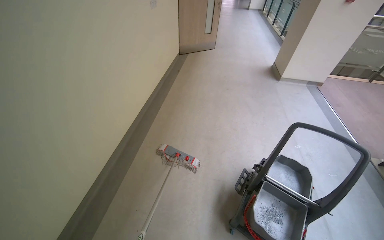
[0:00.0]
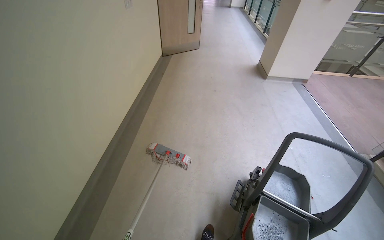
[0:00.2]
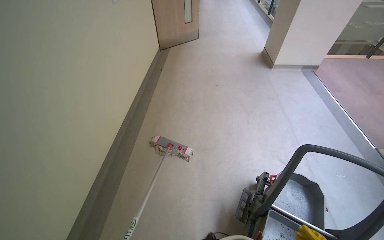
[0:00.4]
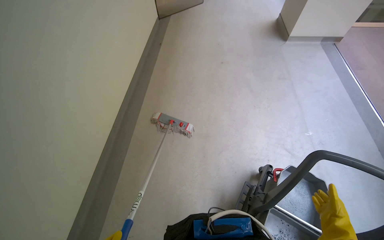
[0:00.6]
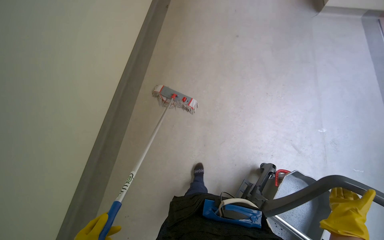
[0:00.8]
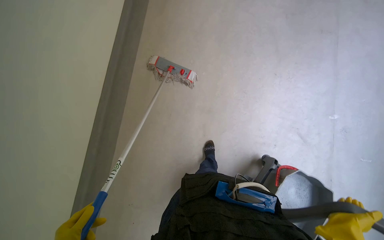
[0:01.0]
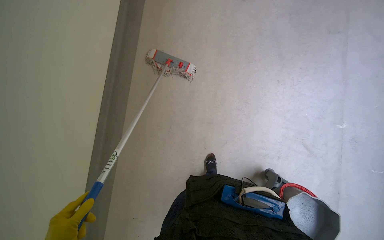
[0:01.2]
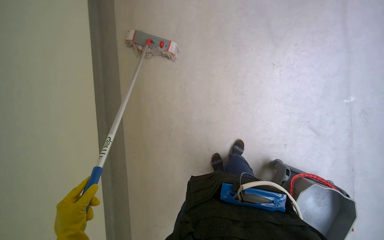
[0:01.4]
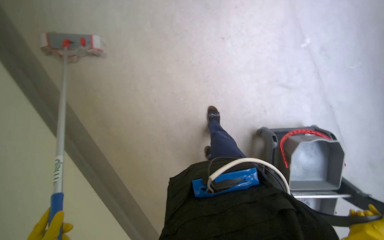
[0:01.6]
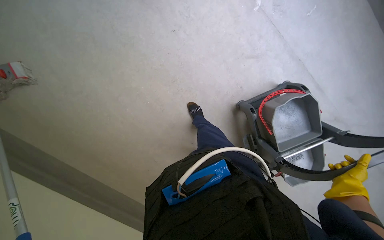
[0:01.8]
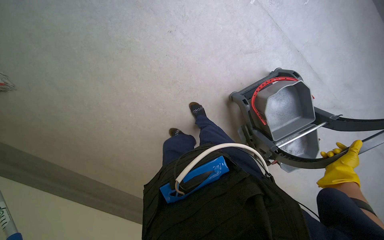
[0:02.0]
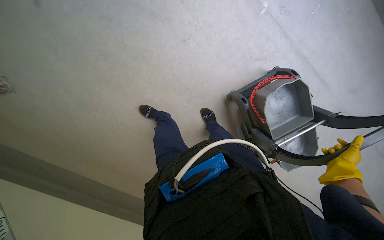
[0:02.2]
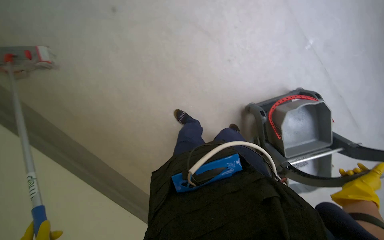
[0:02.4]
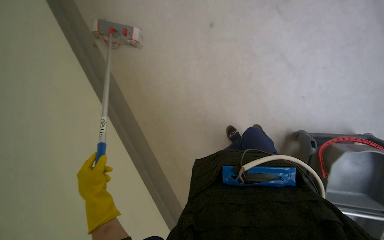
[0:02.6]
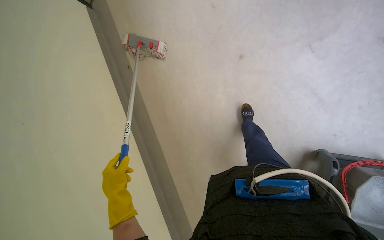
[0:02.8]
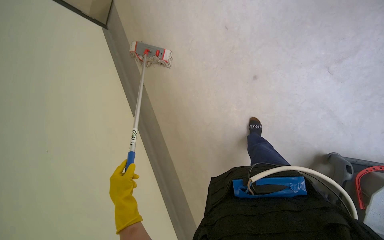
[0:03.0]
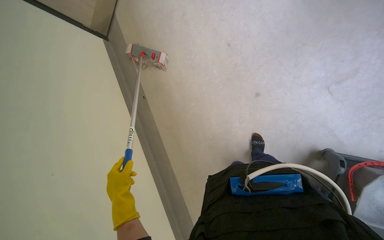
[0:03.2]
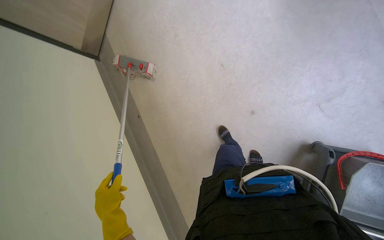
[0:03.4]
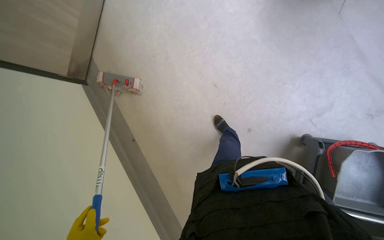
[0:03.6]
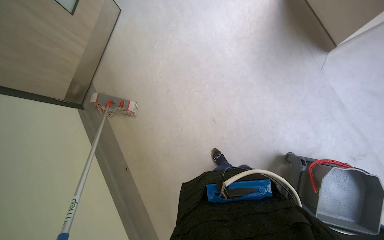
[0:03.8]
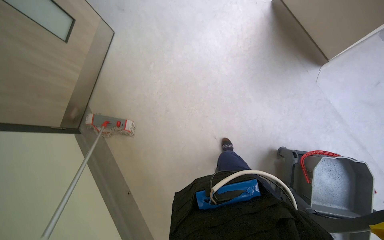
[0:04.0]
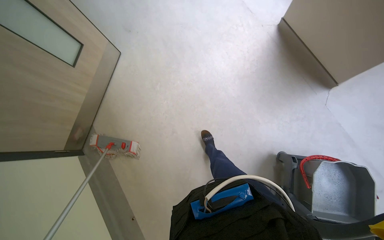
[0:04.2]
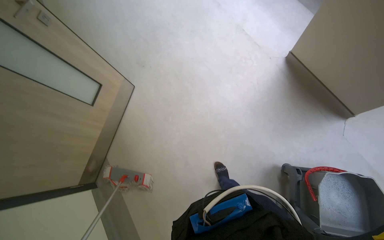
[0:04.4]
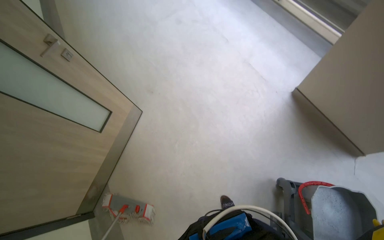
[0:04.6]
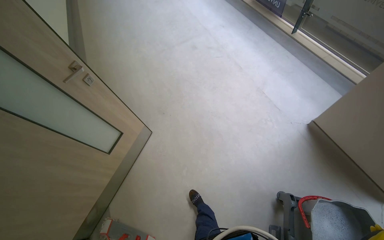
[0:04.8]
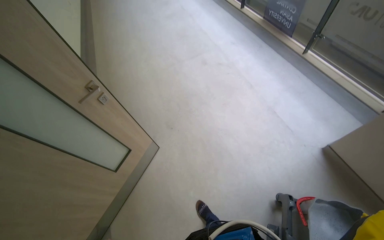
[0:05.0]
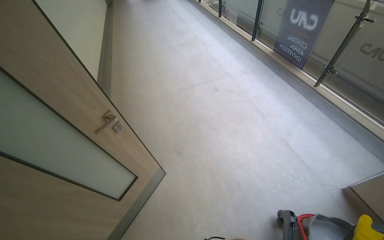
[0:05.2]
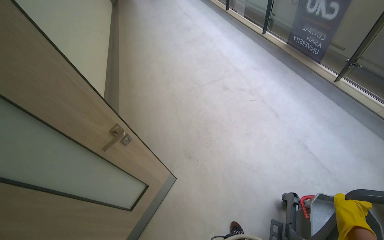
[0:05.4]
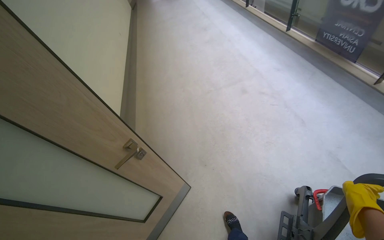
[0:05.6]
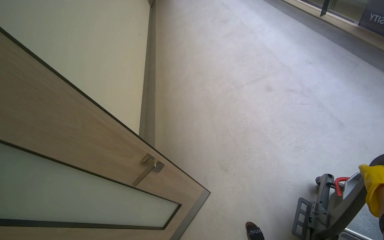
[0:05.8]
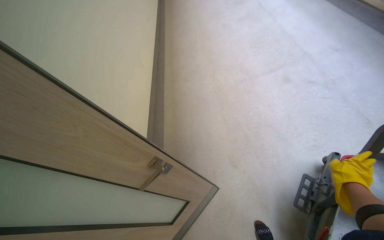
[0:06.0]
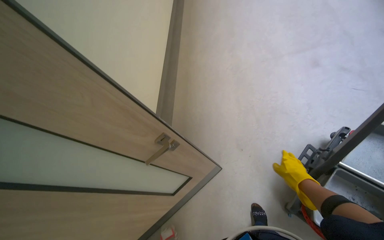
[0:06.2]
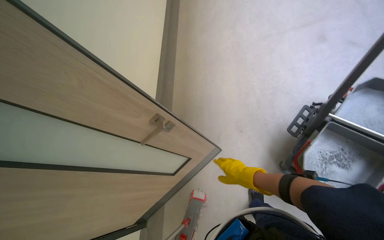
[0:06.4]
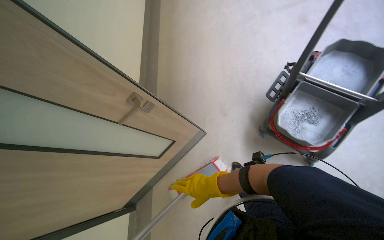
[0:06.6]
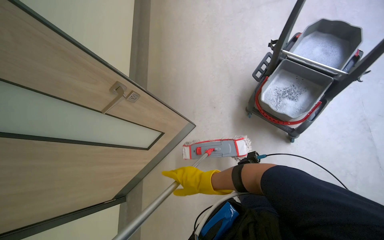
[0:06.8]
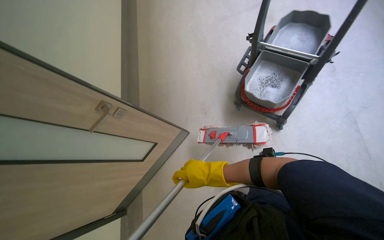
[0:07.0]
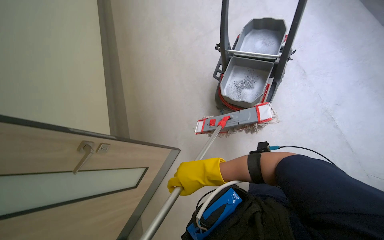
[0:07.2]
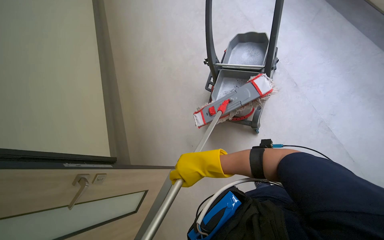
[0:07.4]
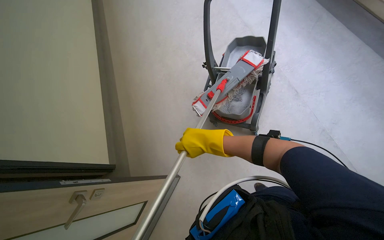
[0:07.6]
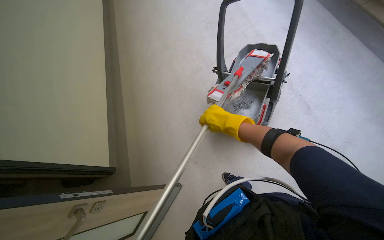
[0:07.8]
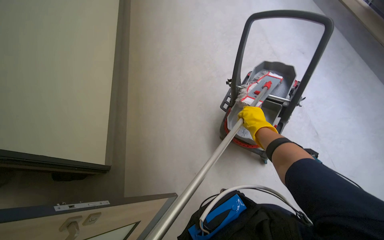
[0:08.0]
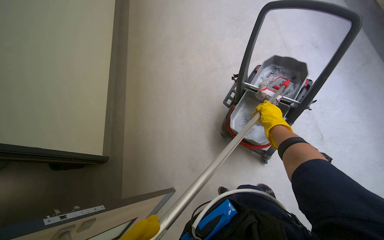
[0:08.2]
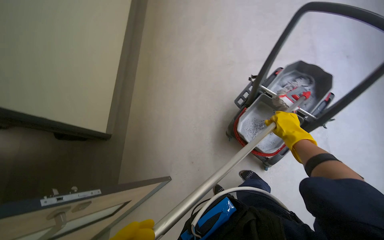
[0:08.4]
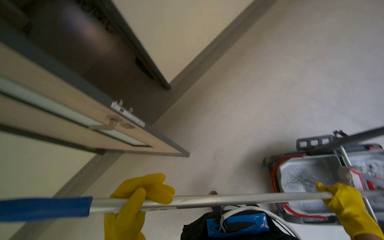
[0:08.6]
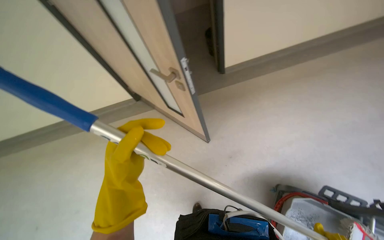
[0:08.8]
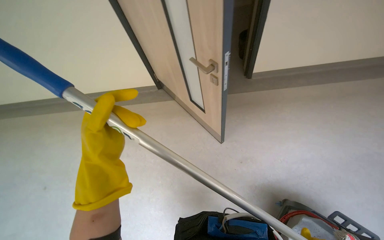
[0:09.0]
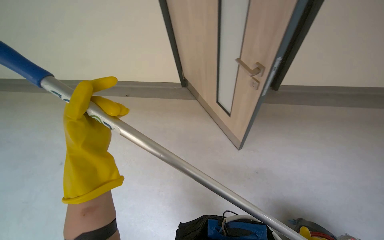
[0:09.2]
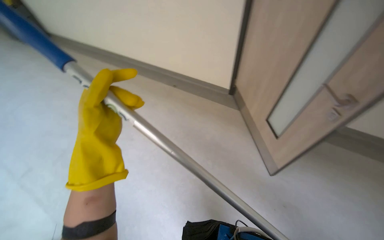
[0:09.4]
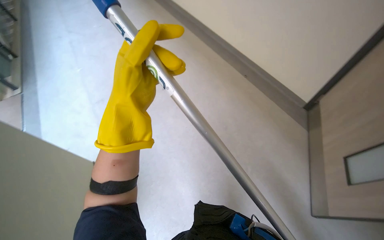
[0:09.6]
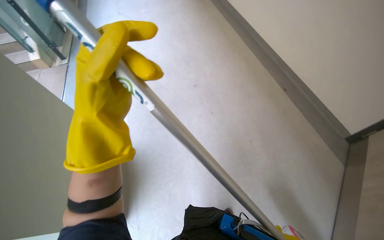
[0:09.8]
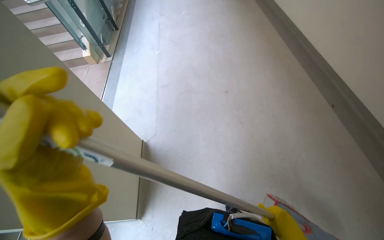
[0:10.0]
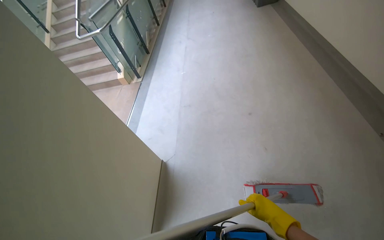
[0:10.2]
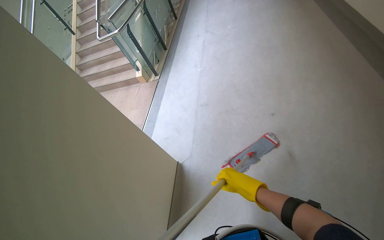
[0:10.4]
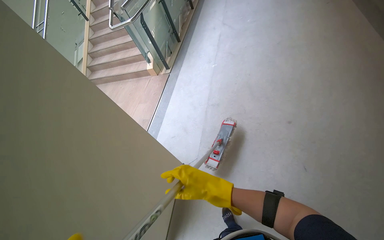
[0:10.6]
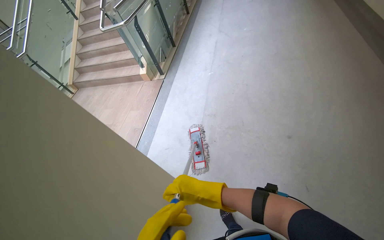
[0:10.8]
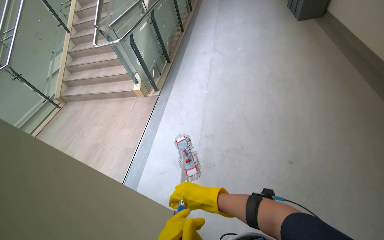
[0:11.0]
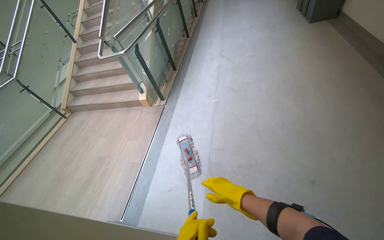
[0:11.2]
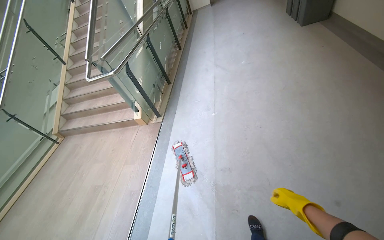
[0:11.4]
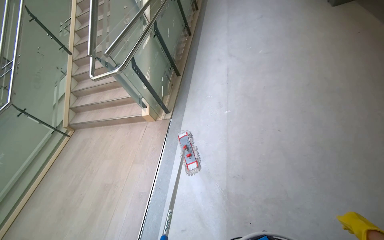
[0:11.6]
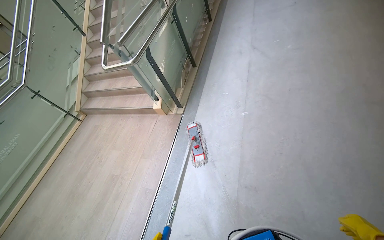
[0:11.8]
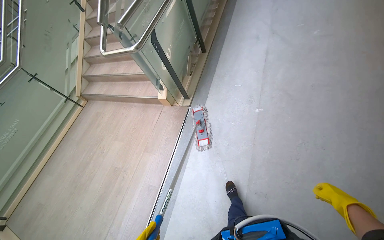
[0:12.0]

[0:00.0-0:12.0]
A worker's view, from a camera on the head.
Job: mopping floor.
The whole recording: Mopping hallway floor. The worker mops the hallway floor with a flat mop, occasionally cleaning the mop in the bucket.
0:00.0 to 0:01.6: The head travels approximately 1.5 m. The view tips downward by roughly 45 degrees. The scene rotates counterclockwise by about 40 degrees.
0:01.6 to 0:03.0: The camera sweeps to the left, by roughly 25 degrees.
0:03.0 to 0:04.4: The head travels some 1 m. The wearer looks some 25 degrees further upward.
0:04.4 to 0:06.0: The head travels about 90 cm. The head rotates about 25 degrees to the left. The view tilts some 15 degrees upward.
0:07.6 to 0:09.0: The head turns to the left by approximately 110 degrees. The camera pitches downward, by roughly 20 degrees.
0:09.0 to 0:10.4: The head rotates about 50 degrees to the left.

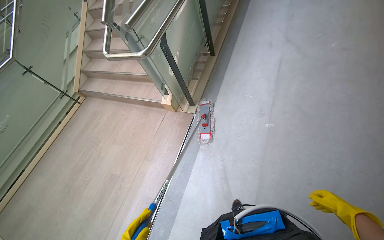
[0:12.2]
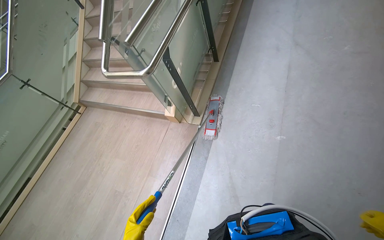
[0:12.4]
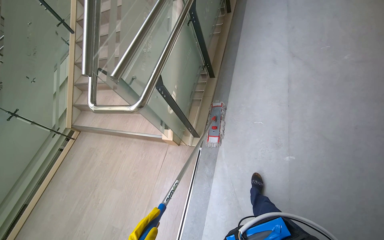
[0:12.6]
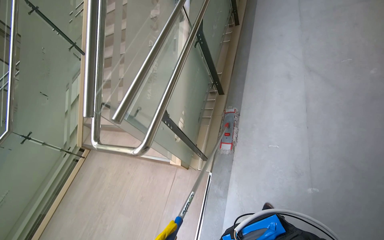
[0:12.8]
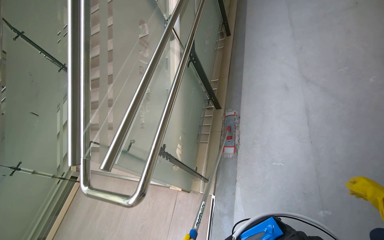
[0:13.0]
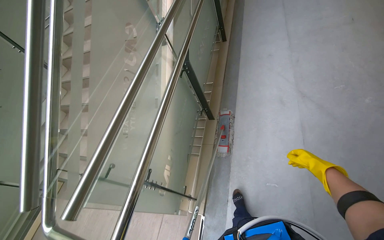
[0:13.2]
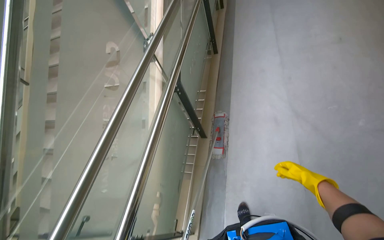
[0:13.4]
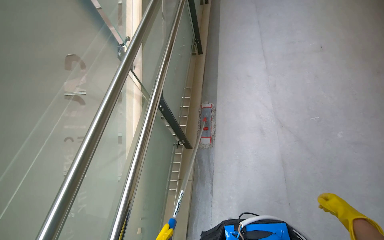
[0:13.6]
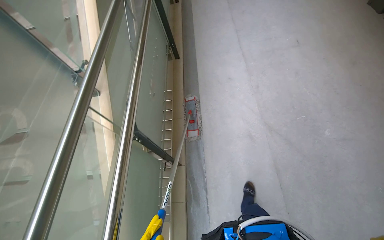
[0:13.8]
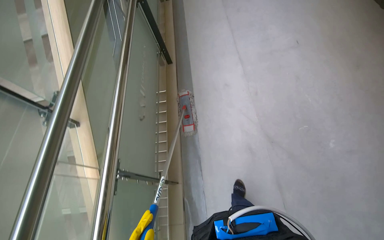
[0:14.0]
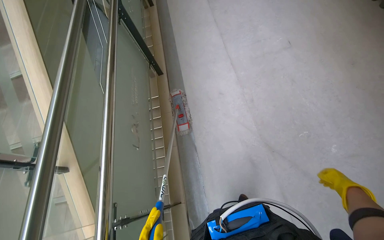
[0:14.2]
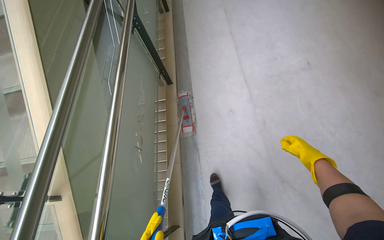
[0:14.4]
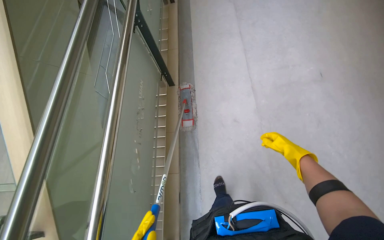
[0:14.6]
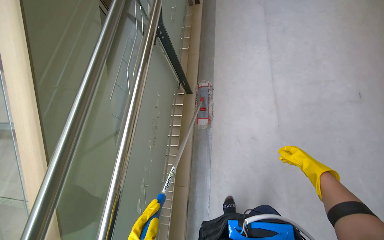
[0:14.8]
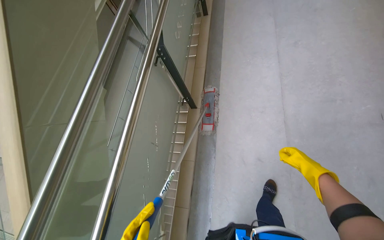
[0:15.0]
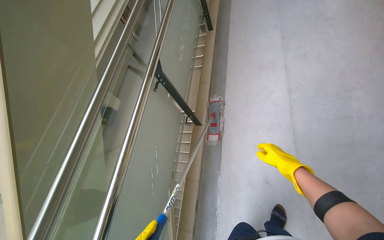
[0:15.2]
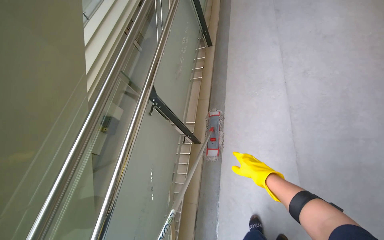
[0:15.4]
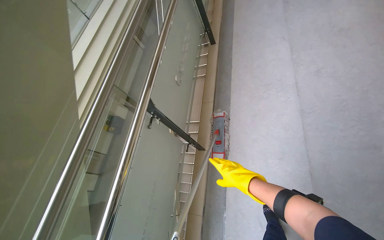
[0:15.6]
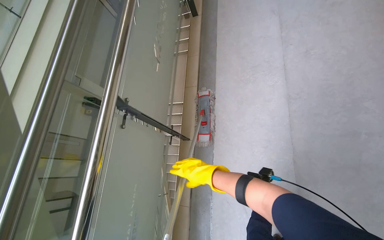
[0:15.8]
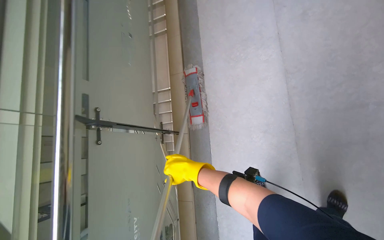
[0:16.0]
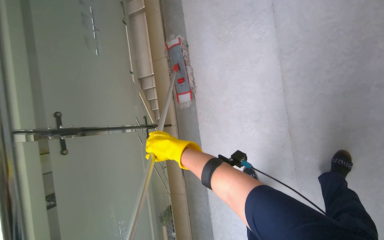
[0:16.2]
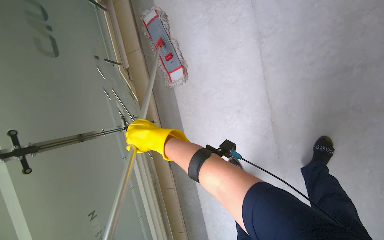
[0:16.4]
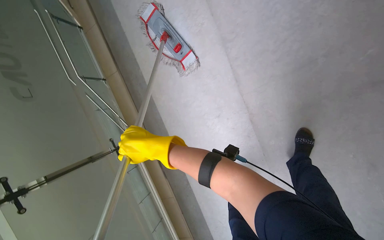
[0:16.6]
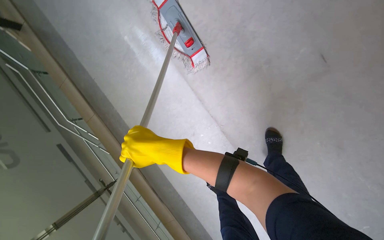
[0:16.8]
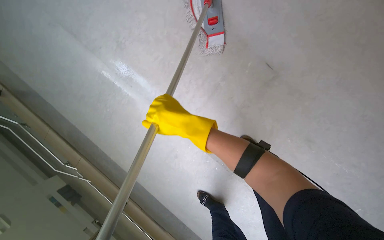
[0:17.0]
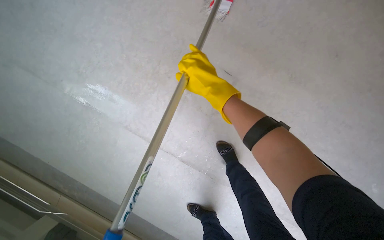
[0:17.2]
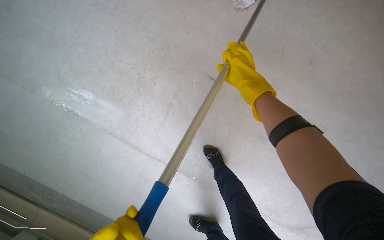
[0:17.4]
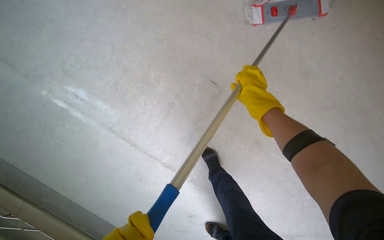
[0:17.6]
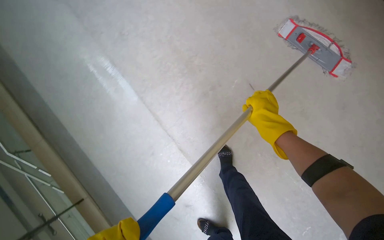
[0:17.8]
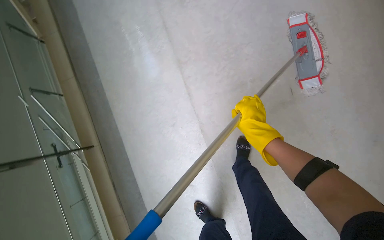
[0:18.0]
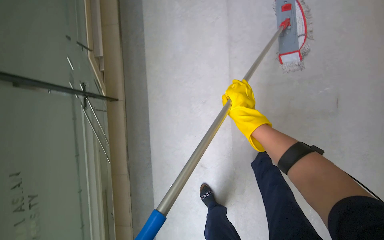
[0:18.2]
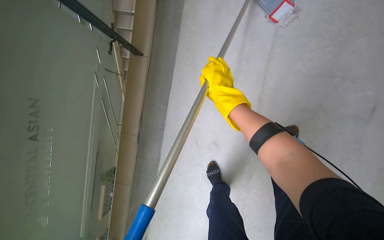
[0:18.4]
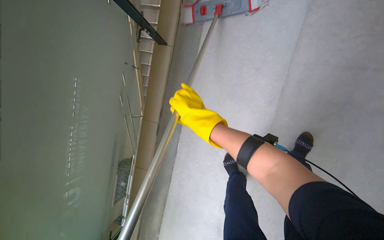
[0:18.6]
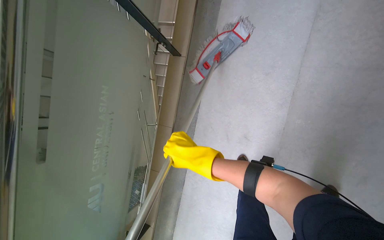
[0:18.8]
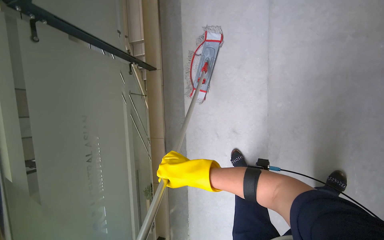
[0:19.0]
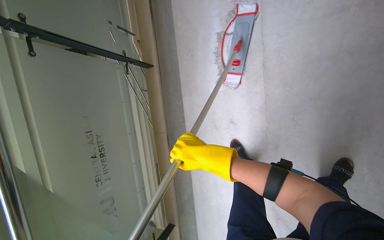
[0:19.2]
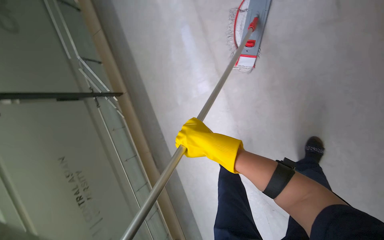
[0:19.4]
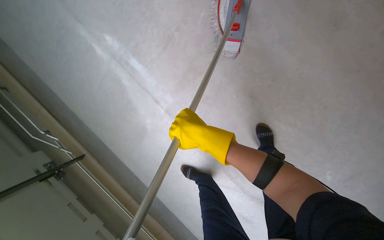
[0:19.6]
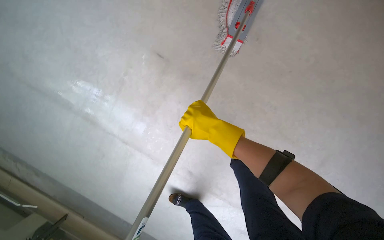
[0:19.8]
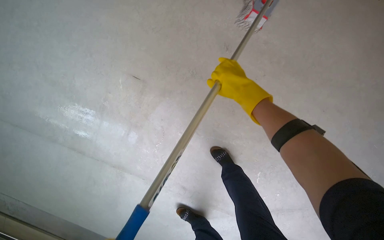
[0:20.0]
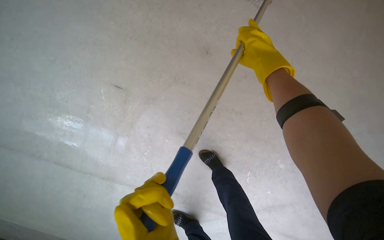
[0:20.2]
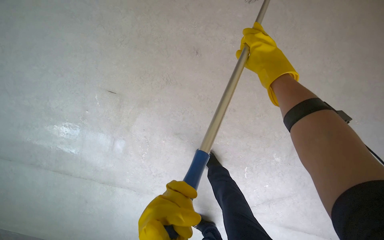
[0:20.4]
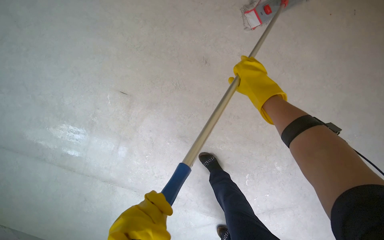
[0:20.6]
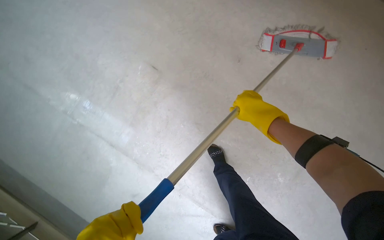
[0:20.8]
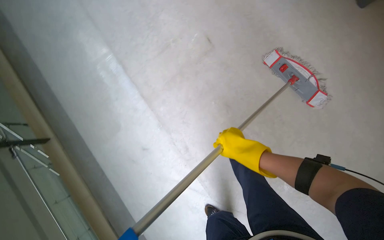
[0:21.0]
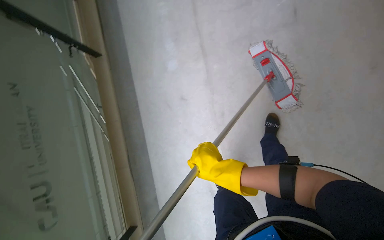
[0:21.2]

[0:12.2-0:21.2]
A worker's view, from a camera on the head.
Job: mopping floor.
The whole recording: Mopping hallway floor. The worker mops the hallway floor with a flat mop, occasionally cleaning the mop in the bucket.
0:12.2 to 0:13.8: The wearer moves roughly 1.5 m. The head turns to the right by about 20 degrees.
0:13.8 to 0:15.2: The camera travels some 70 cm.
0:15.2 to 0:16.6: The wearer moves about 40 cm. The camera pitches downward, by roughly 30 degrees.
0:19.8 to 0:21.2: The scene rotates clockwise by roughly 30 degrees. The right hand goes approximately 20 cm down the picture.
